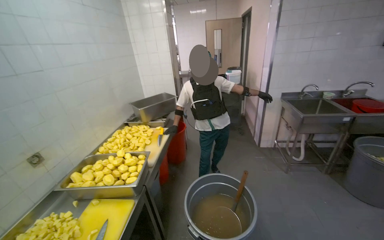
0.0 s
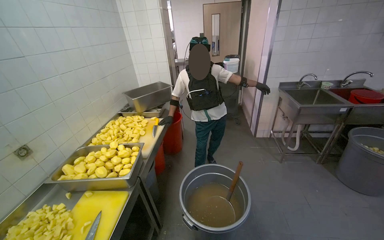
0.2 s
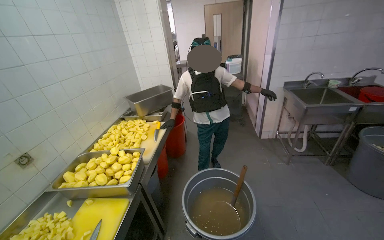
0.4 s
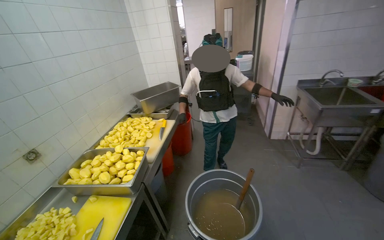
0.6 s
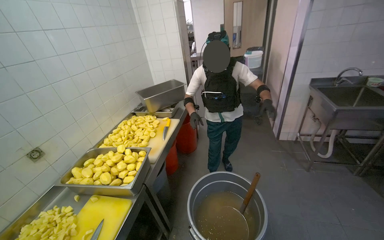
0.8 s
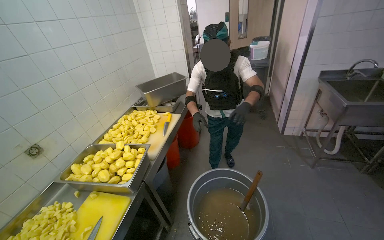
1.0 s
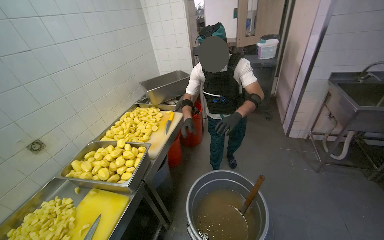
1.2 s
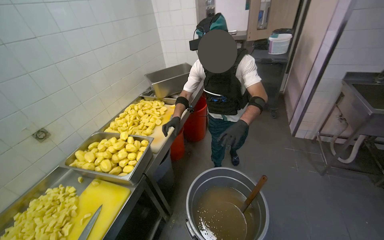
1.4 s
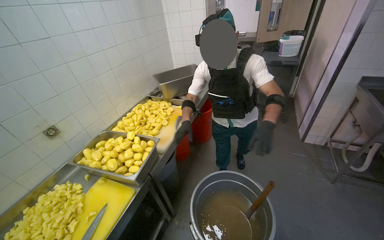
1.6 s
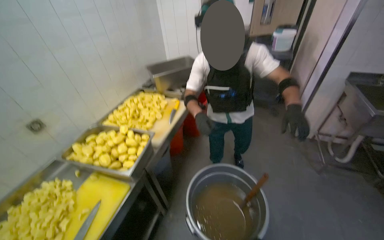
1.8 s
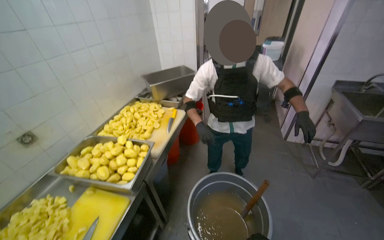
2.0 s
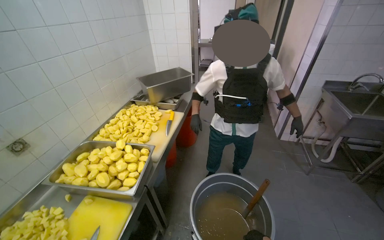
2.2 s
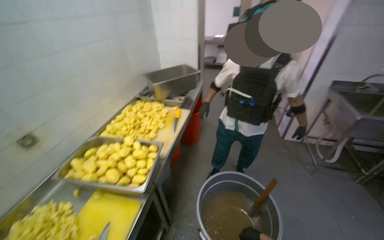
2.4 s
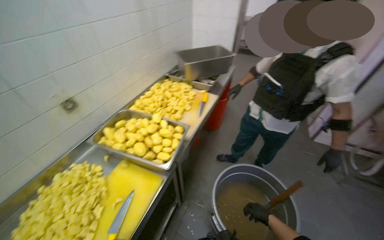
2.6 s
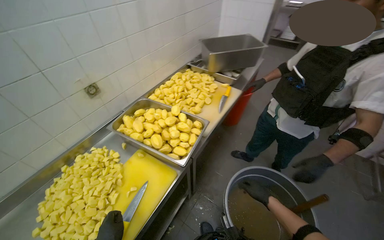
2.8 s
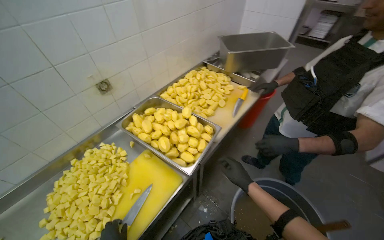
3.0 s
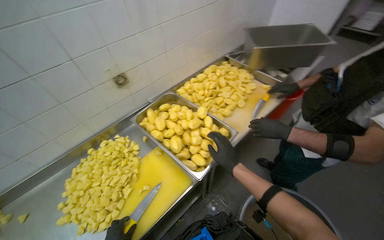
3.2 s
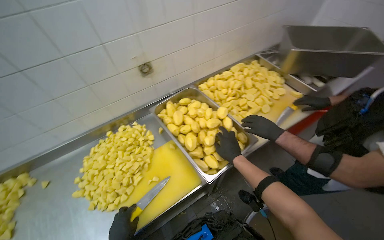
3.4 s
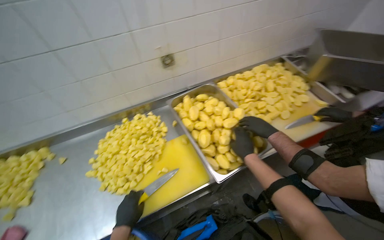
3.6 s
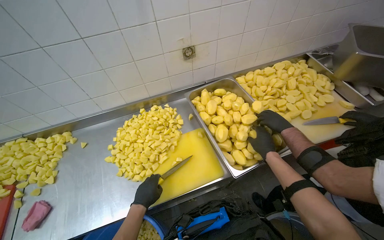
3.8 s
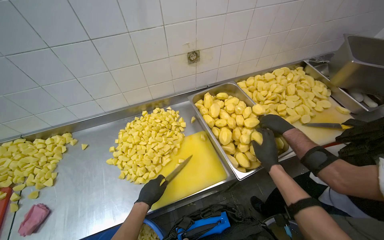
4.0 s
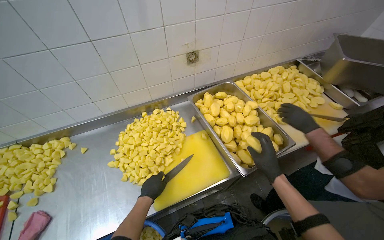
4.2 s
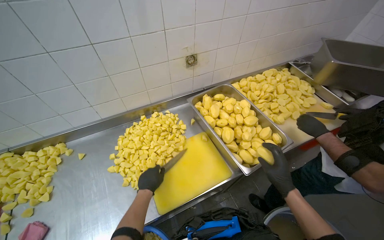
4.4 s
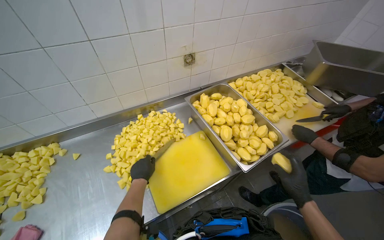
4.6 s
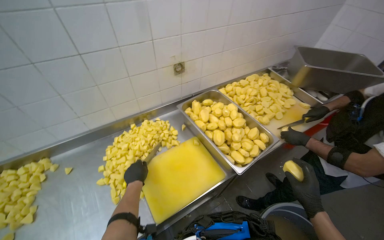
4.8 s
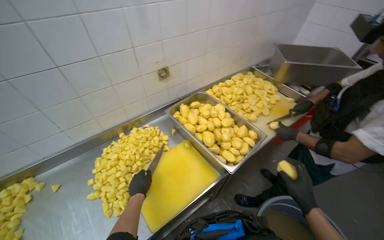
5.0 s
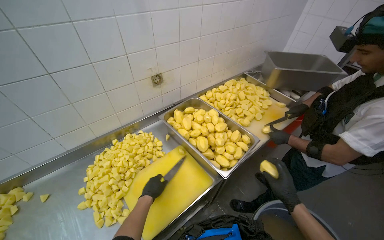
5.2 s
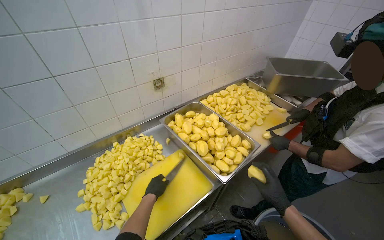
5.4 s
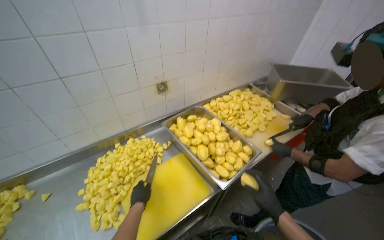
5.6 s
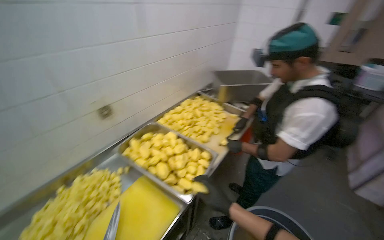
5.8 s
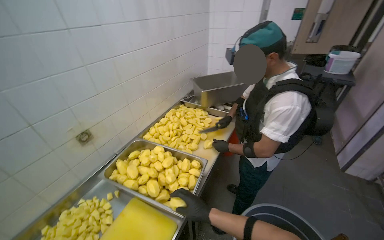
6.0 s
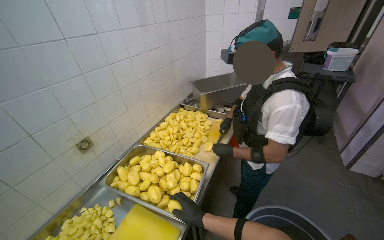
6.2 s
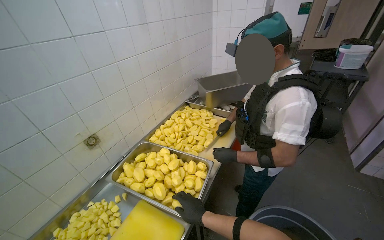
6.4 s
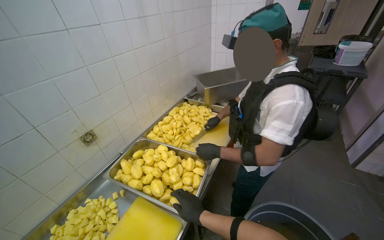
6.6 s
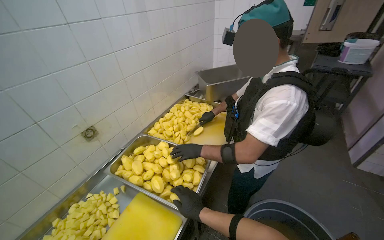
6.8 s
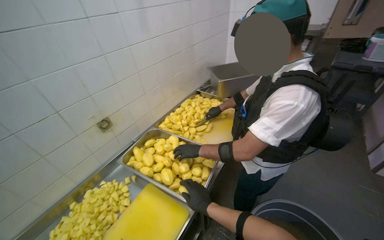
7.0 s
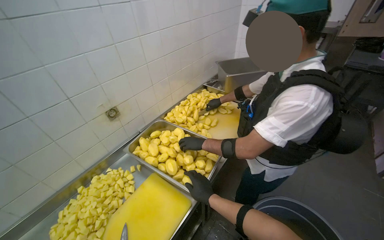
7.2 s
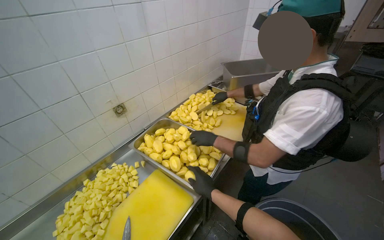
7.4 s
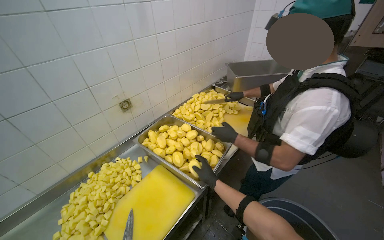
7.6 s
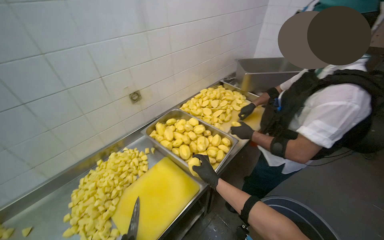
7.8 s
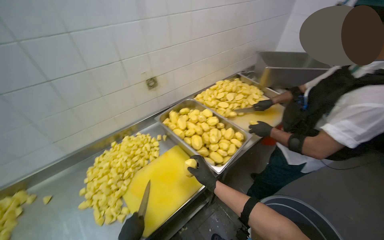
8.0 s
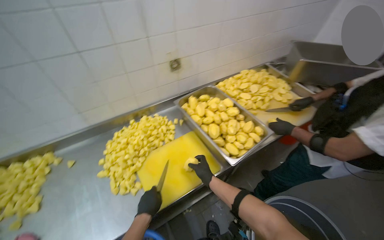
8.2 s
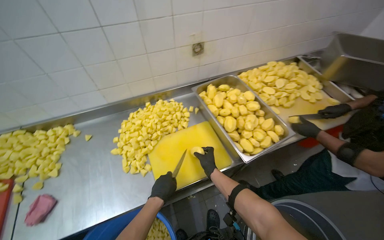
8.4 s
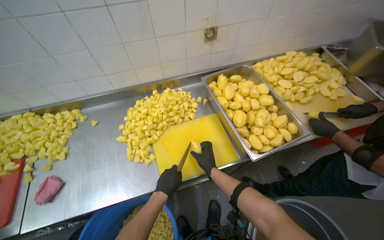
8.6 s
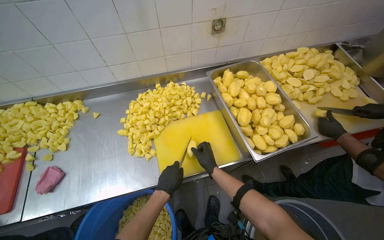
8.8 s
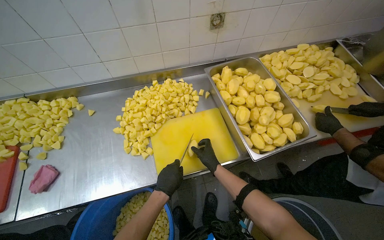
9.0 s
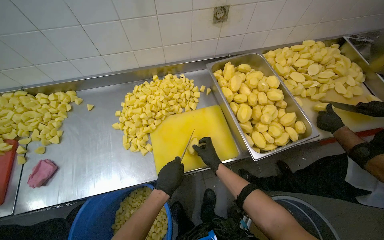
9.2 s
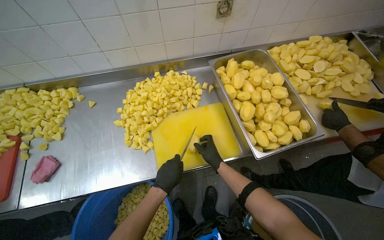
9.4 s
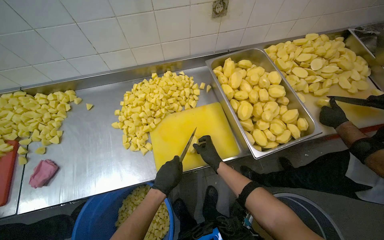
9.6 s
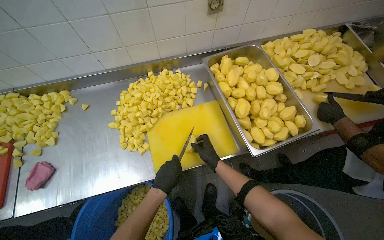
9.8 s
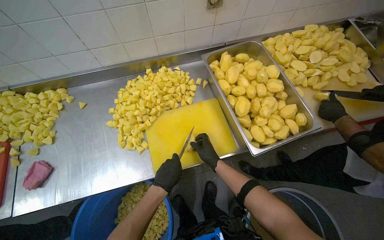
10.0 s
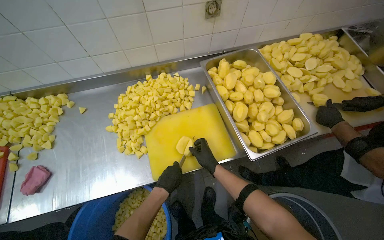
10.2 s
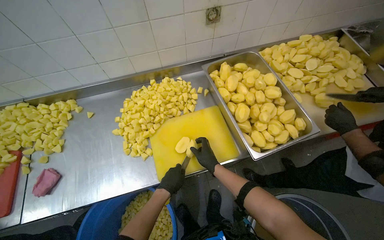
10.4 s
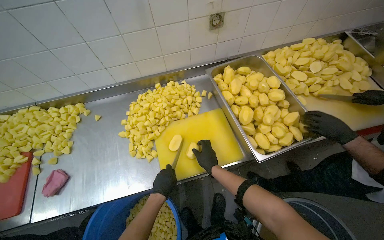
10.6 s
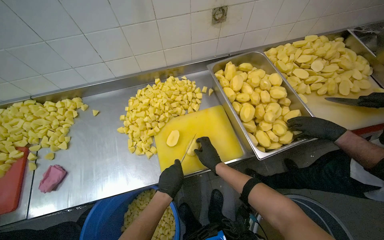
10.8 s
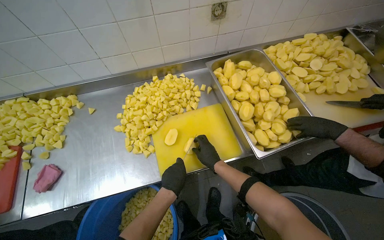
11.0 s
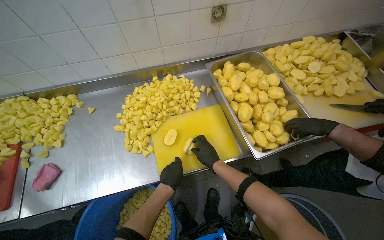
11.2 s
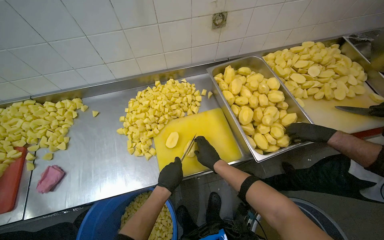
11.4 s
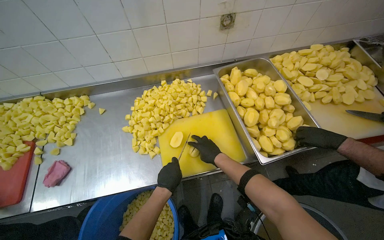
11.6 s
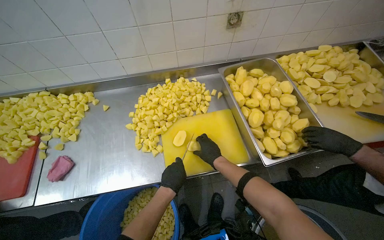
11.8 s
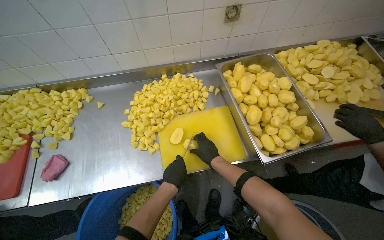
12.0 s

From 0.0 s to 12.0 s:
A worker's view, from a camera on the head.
Job: preparing food.
The whole recording: Cutting potatoes into cubes. The worker continues cutting peeled potatoes into cubes on a yellow cutting board.
From 0.0 s to 1.6 s: The camera pitches downward, by some 15 degrees.
From 3.0 s to 4.4 s: The wearer looks about 25 degrees further to the left.
From 4.4 s to 6.0 s: The head turns to the right by roughly 35 degrees. The view tilts roughly 15 degrees upward.
From 7.6 s to 9.0 s: The head rotates some 35 degrees to the left. The wearer looks roughly 20 degrees further downward.
From 9.0 s to 12.0 s: The hands are busy where they are.

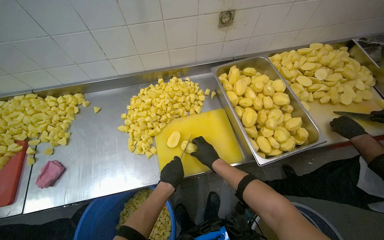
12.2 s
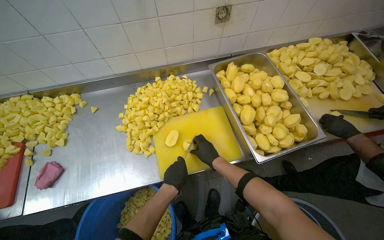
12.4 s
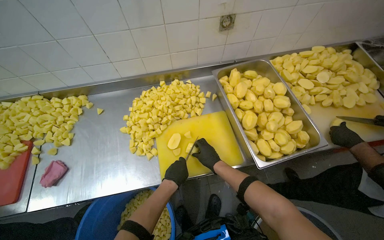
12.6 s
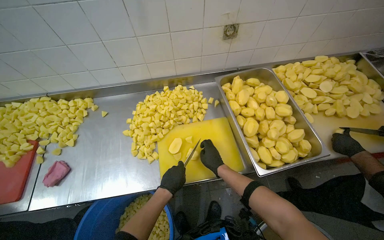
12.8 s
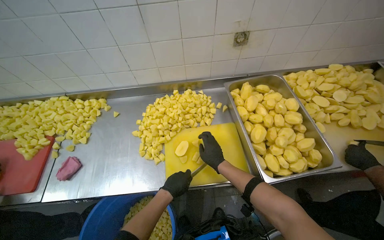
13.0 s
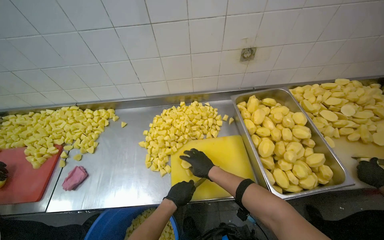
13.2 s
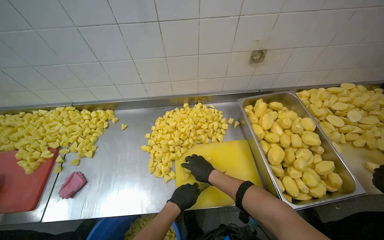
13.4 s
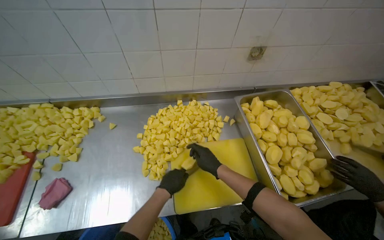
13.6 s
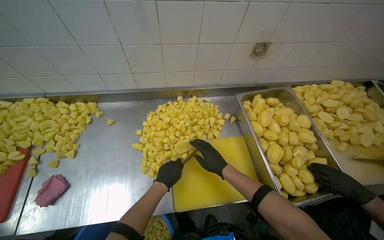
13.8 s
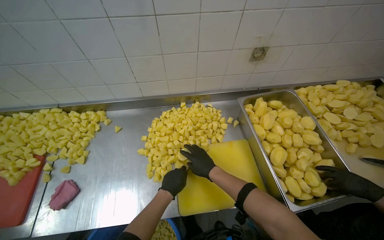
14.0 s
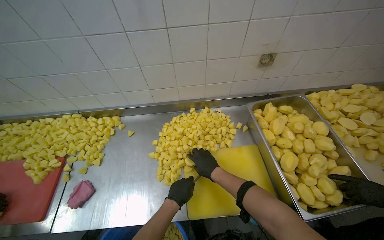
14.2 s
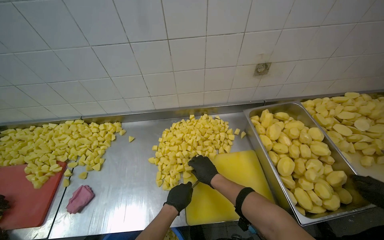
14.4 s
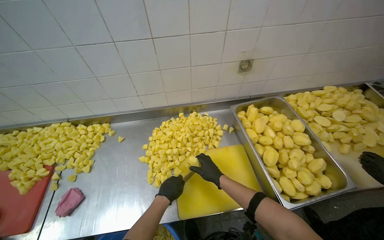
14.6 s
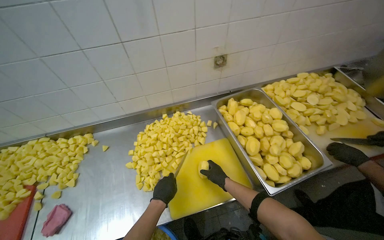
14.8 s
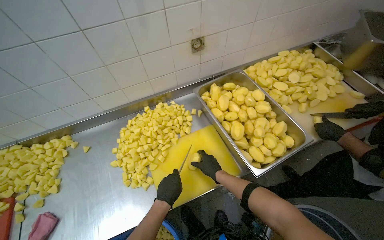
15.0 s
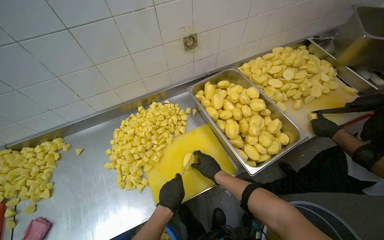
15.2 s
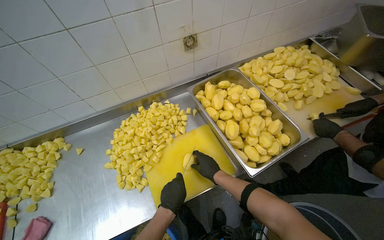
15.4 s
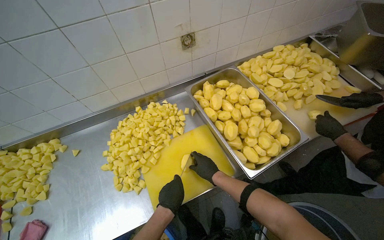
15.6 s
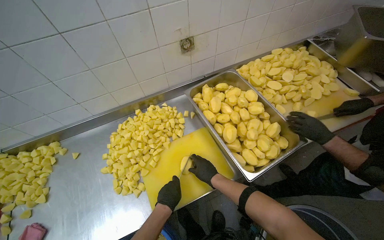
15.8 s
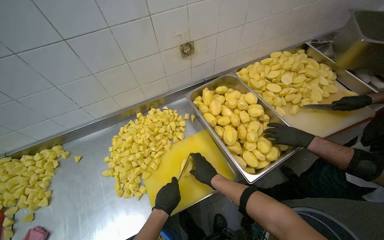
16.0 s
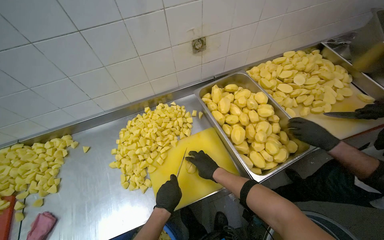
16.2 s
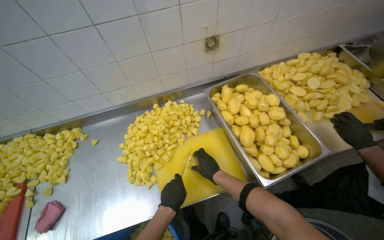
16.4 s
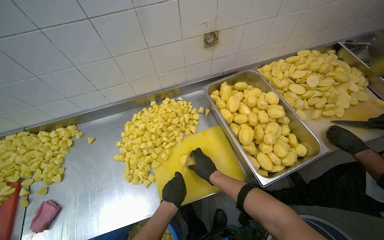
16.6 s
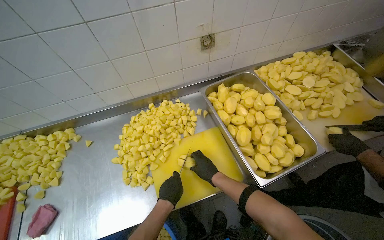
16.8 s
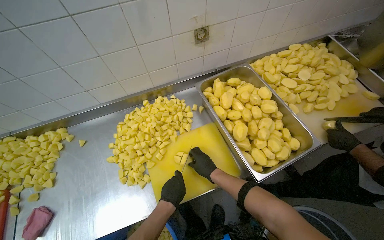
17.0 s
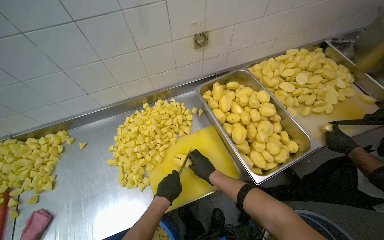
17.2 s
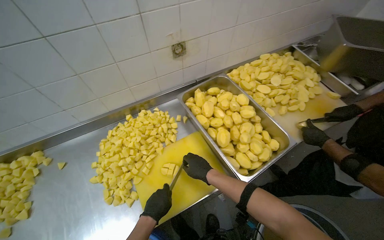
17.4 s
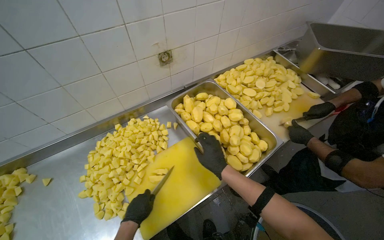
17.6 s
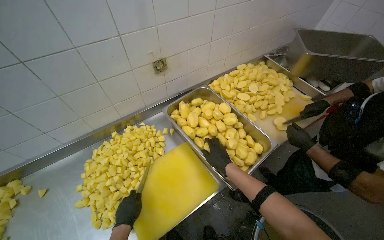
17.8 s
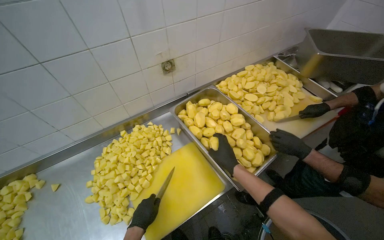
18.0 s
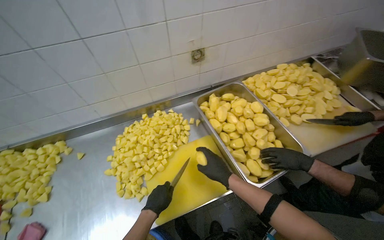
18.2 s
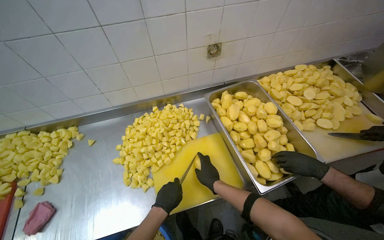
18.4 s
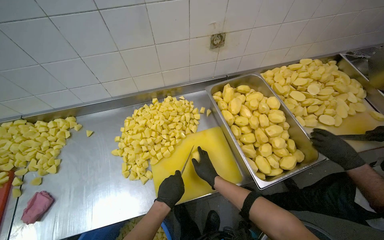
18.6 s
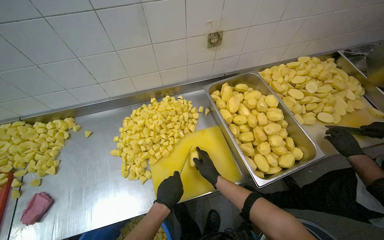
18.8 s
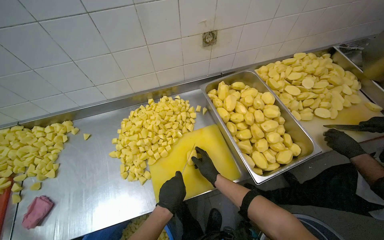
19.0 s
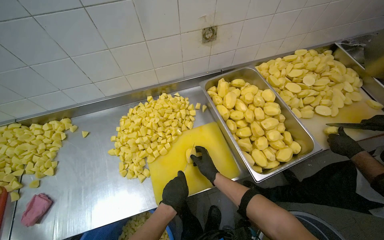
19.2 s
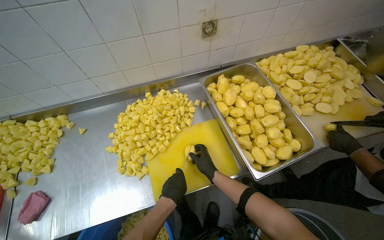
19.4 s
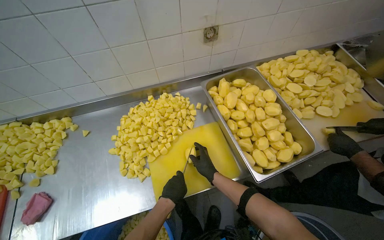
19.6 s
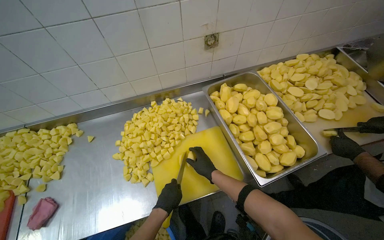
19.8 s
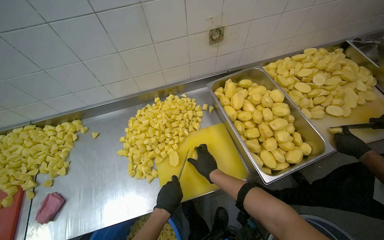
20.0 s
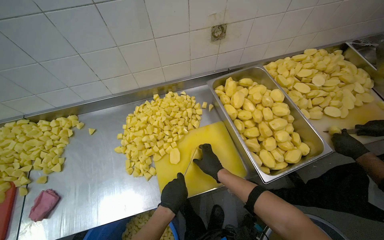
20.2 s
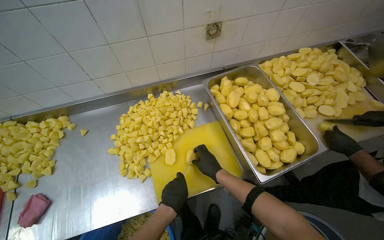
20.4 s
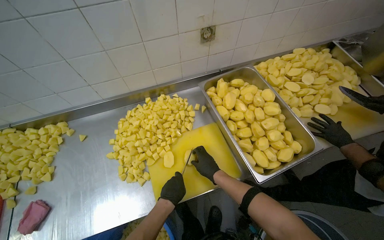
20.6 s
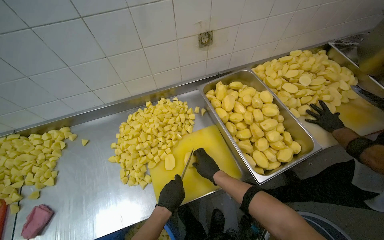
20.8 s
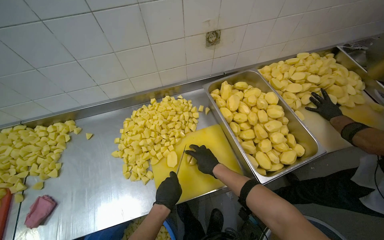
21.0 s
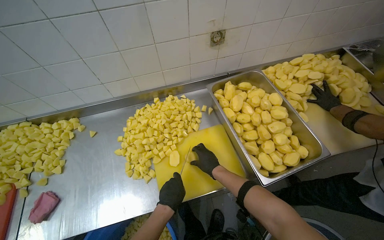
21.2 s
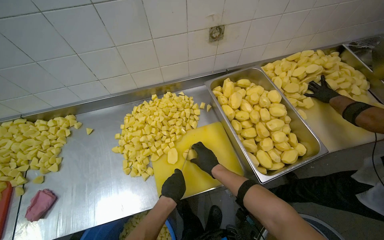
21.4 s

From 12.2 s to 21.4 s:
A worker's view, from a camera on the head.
Job: preparing food.
The whole recording: Cutting potatoes into cubes. The worker continues cutting peeled potatoes into cubes on a yellow cutting board.
From 13.8 s to 15.2 s: The left hand travels nearer to the camera by some 10 cm.
From 15.2 s to 16.8 s: The hands work in one place, with small movements.
From 16.8 s to 18.4 s: The left hand travels to the left and back again, some 10 cm each way.
From 18.4 s to 21.4 s: The hands make small movements and keep their place.
